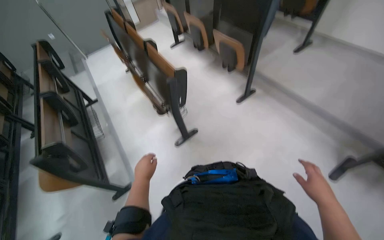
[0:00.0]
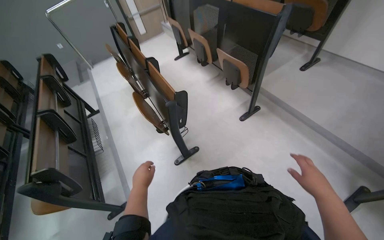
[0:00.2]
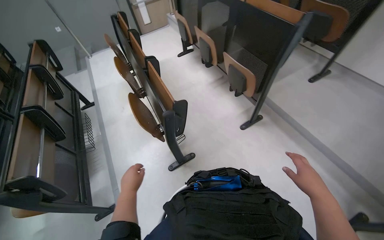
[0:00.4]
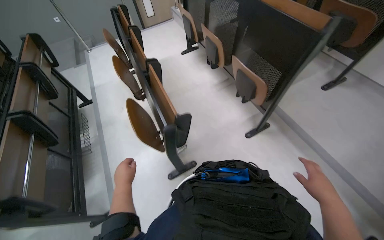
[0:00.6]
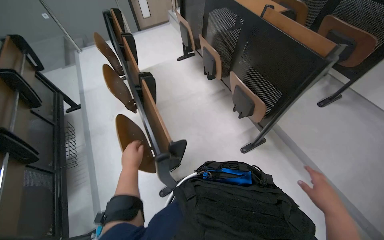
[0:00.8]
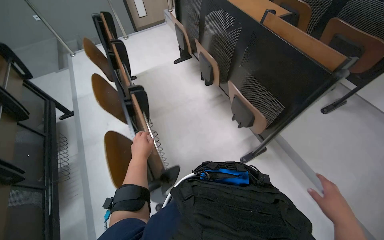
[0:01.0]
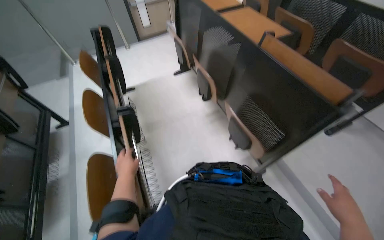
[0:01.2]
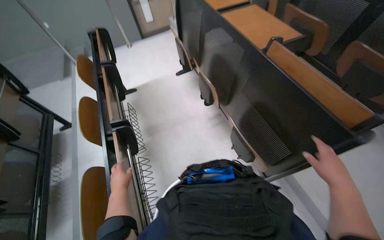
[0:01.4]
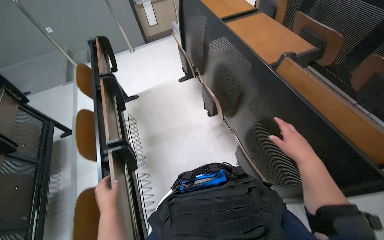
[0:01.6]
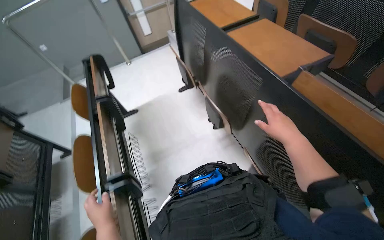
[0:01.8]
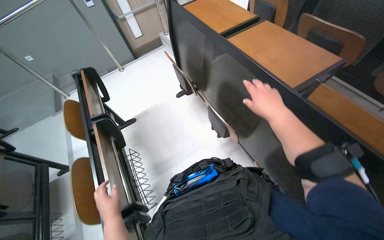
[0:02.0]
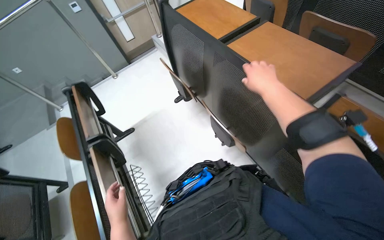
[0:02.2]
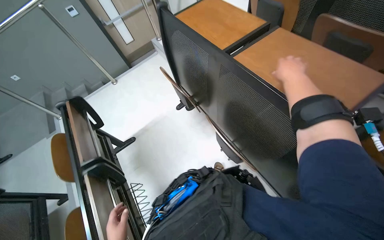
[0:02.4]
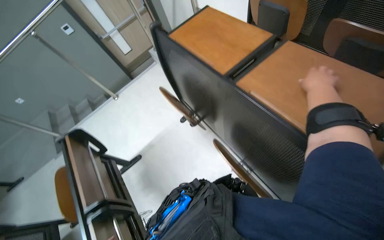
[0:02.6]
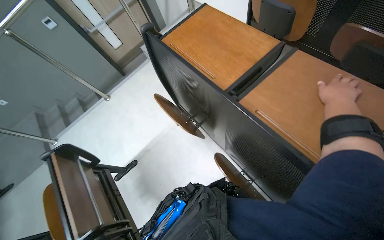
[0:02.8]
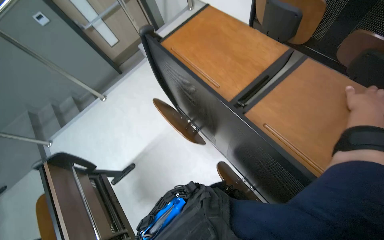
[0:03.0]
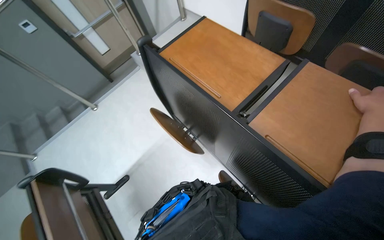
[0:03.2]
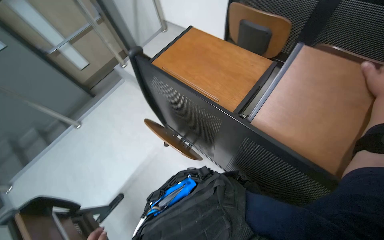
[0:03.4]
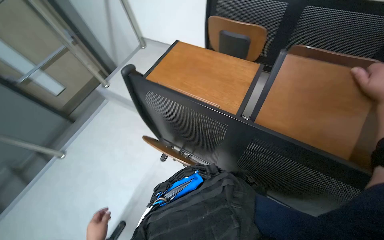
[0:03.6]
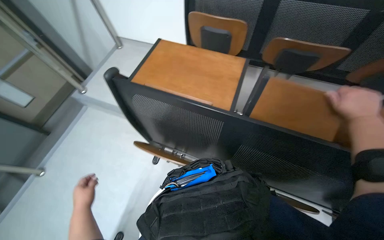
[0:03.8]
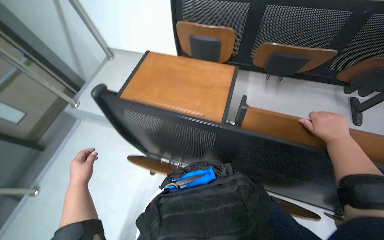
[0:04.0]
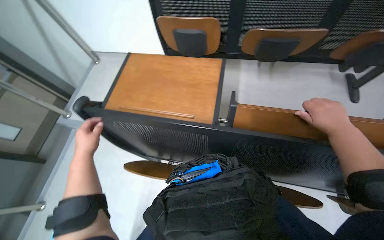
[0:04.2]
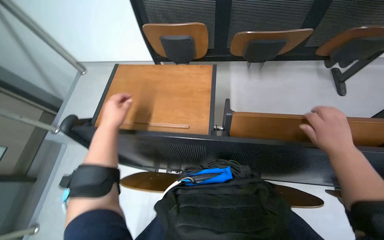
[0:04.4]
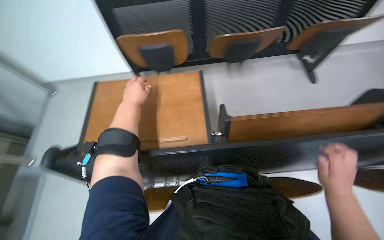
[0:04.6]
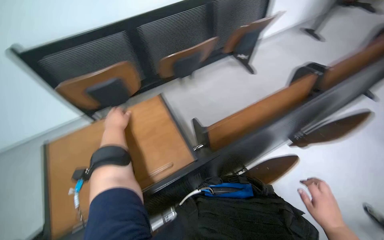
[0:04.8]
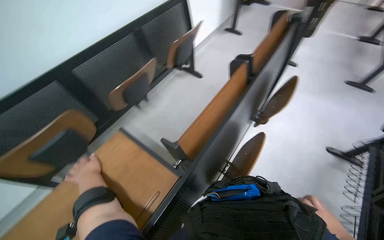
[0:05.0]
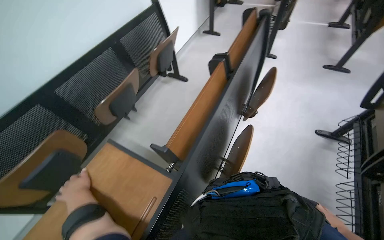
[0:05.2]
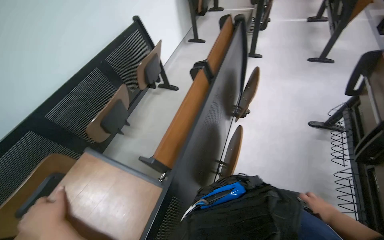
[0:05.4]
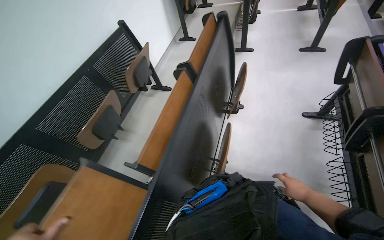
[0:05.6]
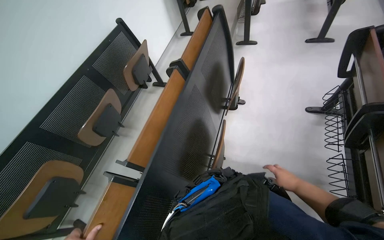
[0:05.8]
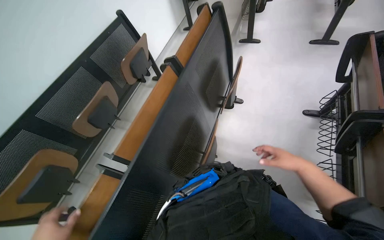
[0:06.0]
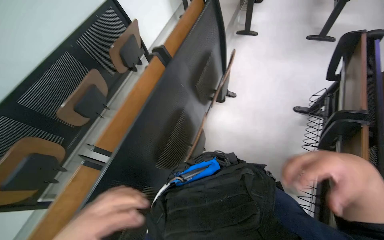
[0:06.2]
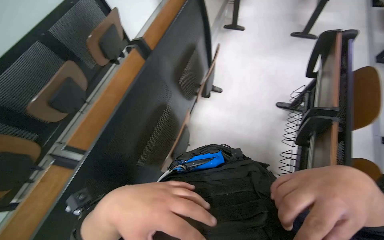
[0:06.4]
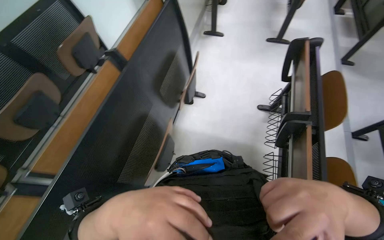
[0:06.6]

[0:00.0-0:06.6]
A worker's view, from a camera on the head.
Job: organizing items.
The whole recording: Folding down classroom desks. The worker walks through the classroom and folds down the desks.
0:00.0 to 0:01.6: The wearer moves approximately 1 m.
0:01.6 to 0:03.2: The camera travels roughly 90 cm.
0:03.2 to 0:05.0: The wearer's head swings roughly 105 degrees to the right. The camera pitches upward, by about 15 degrees.
0:05.0 to 0:06.6: The camera is carried to the right, some 40 cm.

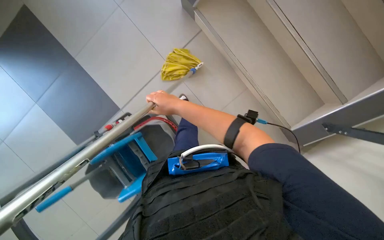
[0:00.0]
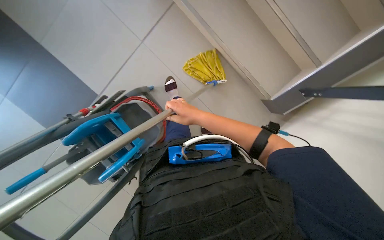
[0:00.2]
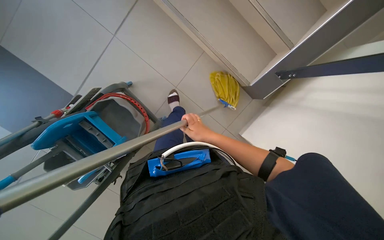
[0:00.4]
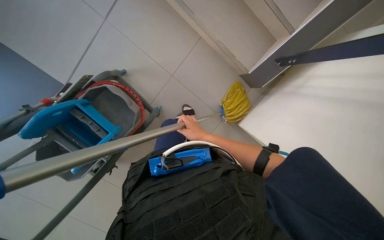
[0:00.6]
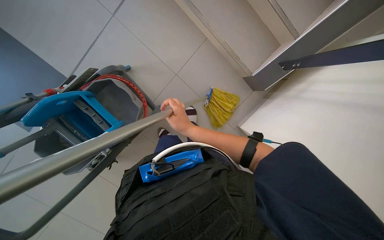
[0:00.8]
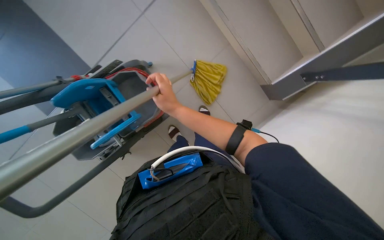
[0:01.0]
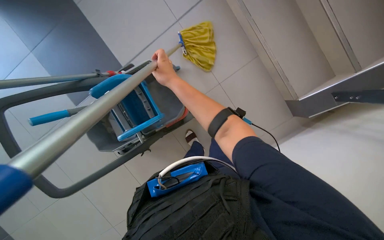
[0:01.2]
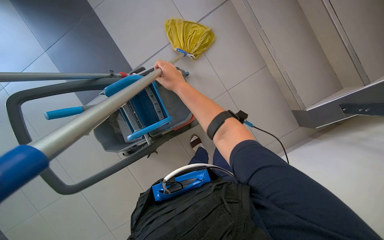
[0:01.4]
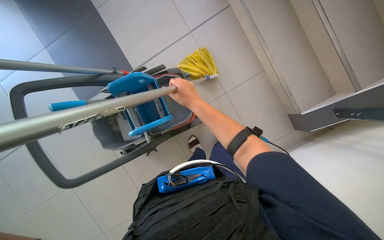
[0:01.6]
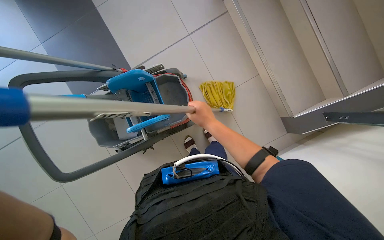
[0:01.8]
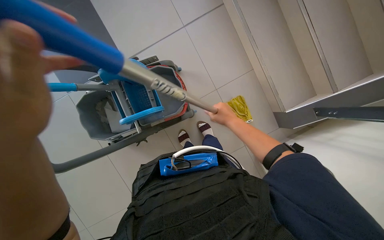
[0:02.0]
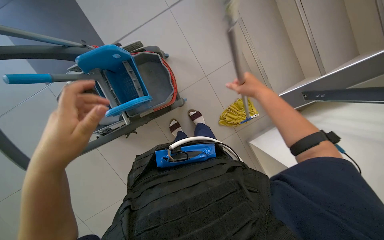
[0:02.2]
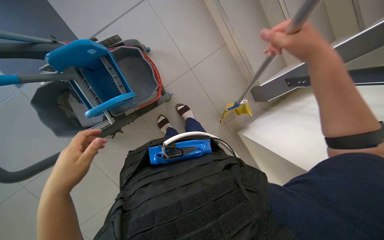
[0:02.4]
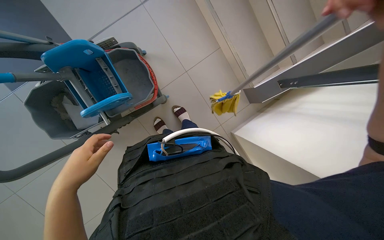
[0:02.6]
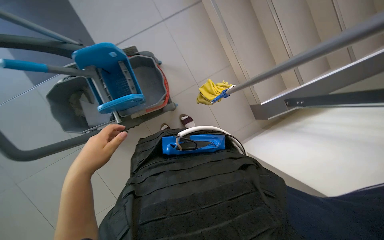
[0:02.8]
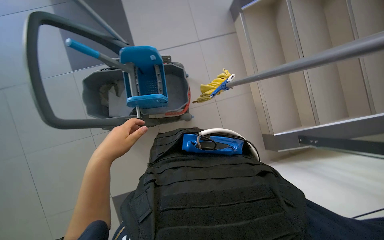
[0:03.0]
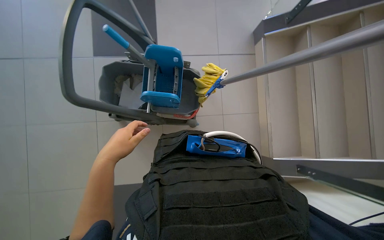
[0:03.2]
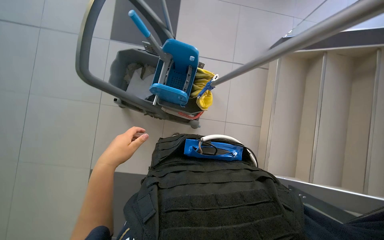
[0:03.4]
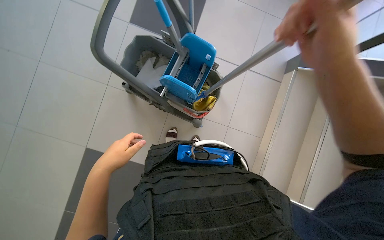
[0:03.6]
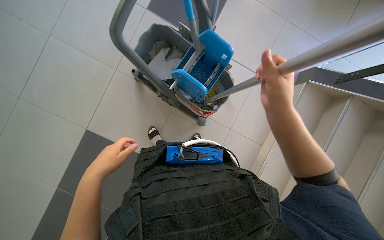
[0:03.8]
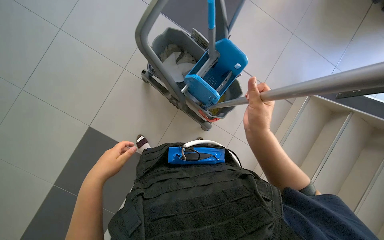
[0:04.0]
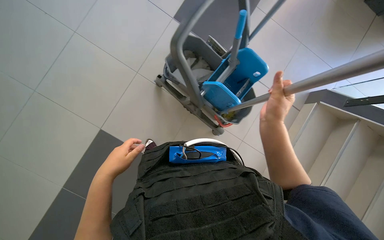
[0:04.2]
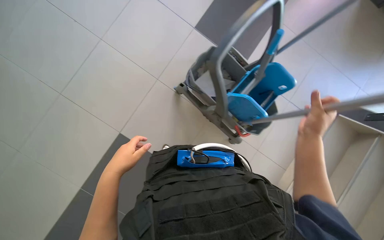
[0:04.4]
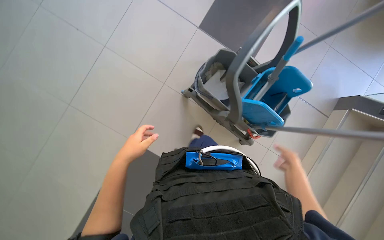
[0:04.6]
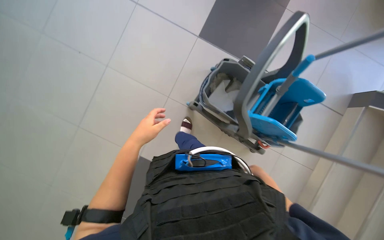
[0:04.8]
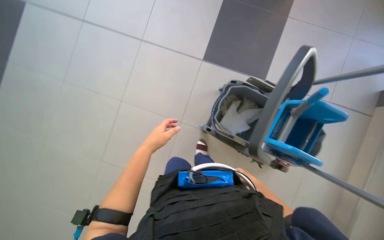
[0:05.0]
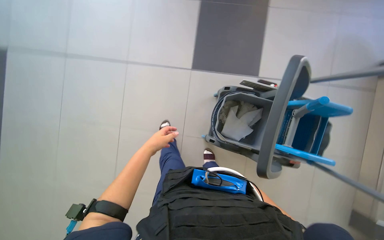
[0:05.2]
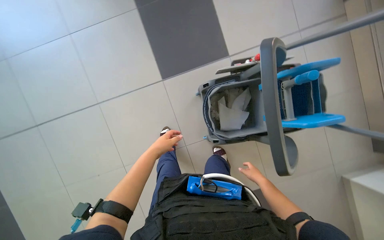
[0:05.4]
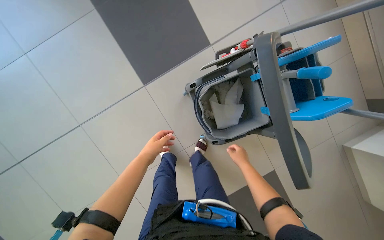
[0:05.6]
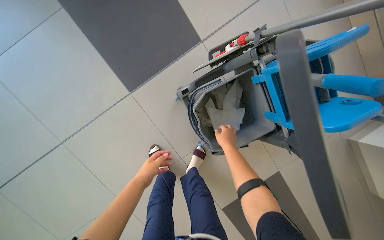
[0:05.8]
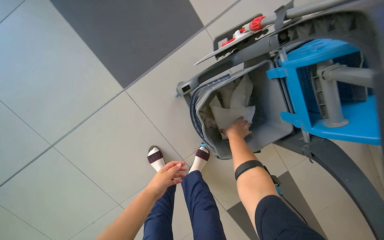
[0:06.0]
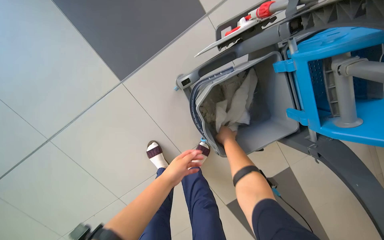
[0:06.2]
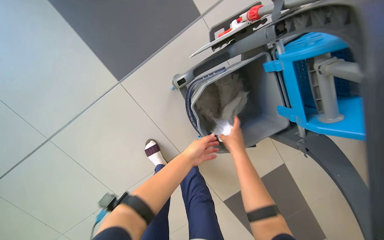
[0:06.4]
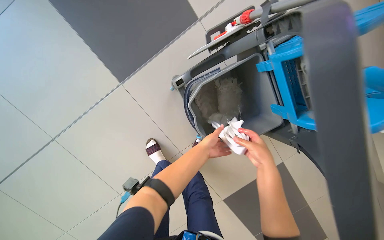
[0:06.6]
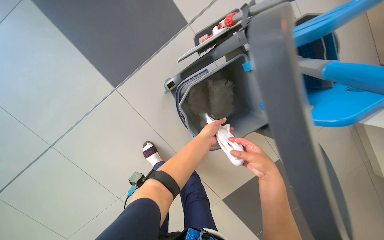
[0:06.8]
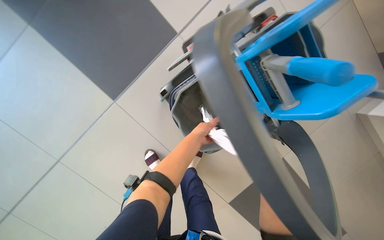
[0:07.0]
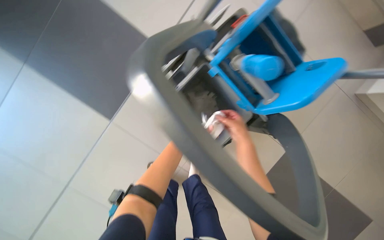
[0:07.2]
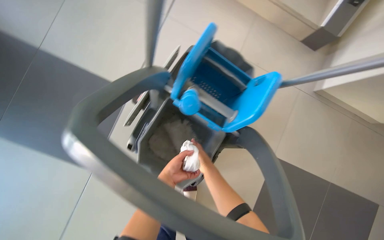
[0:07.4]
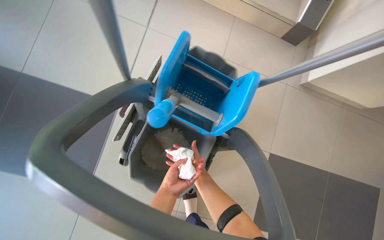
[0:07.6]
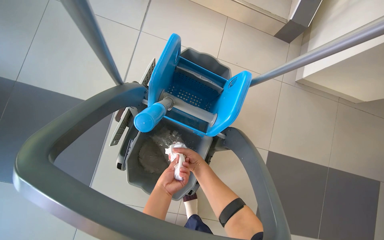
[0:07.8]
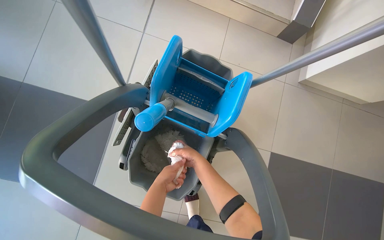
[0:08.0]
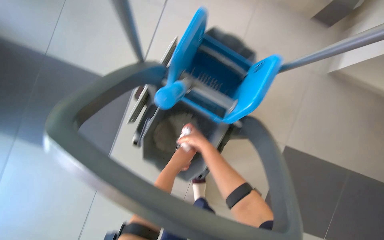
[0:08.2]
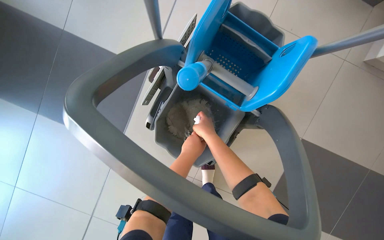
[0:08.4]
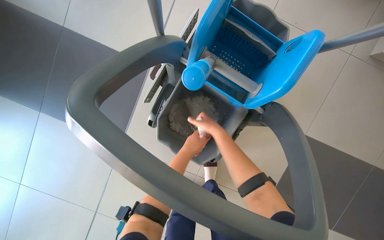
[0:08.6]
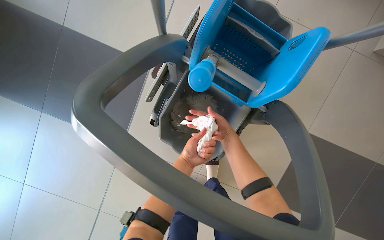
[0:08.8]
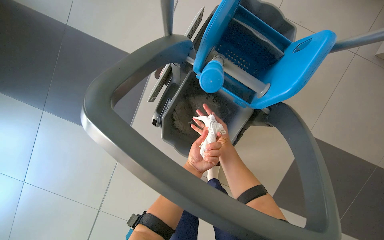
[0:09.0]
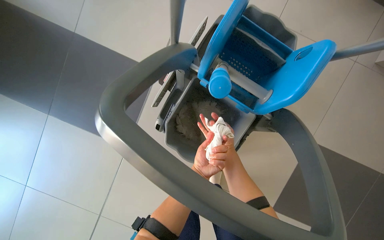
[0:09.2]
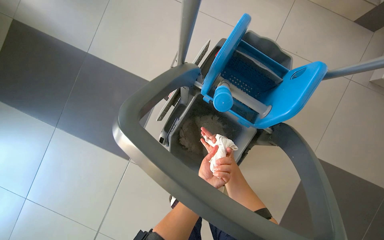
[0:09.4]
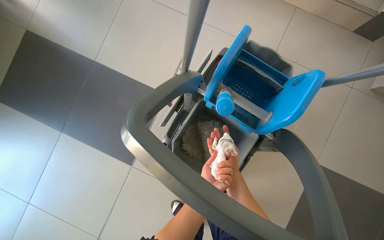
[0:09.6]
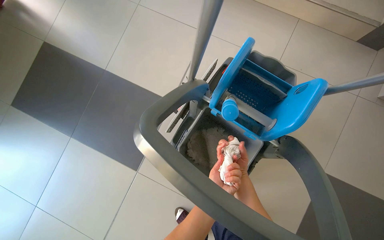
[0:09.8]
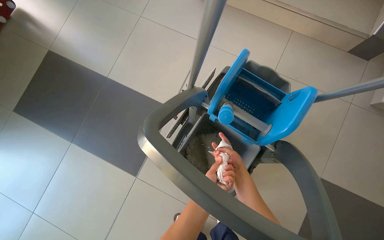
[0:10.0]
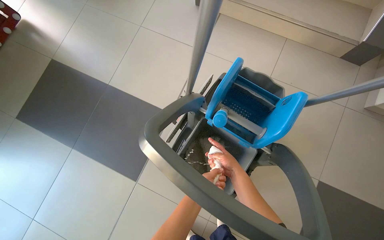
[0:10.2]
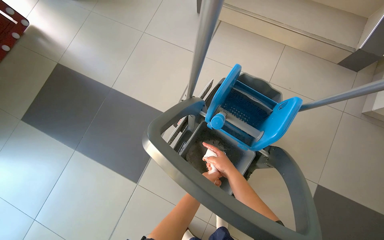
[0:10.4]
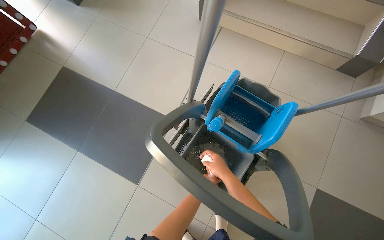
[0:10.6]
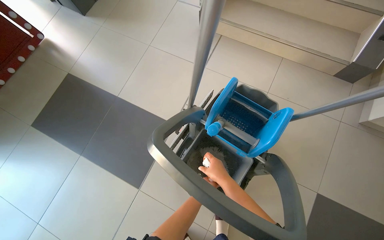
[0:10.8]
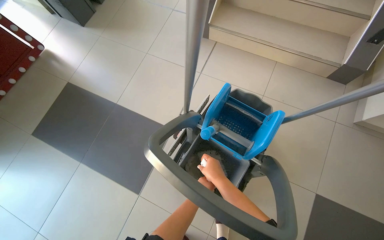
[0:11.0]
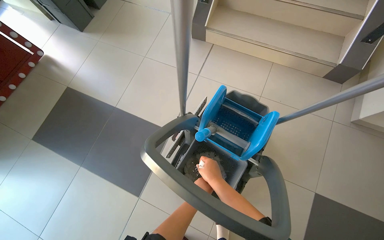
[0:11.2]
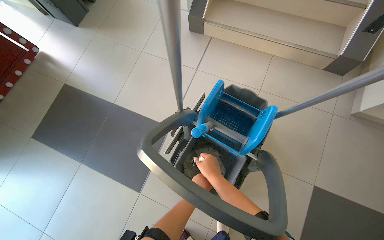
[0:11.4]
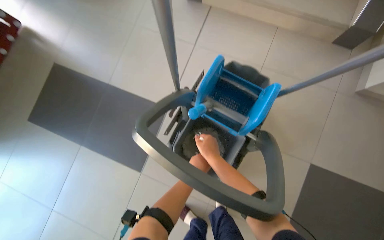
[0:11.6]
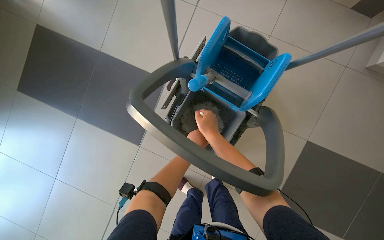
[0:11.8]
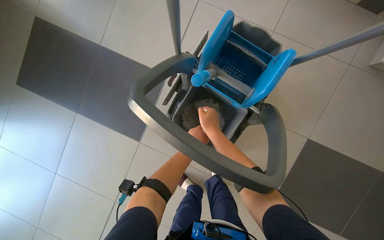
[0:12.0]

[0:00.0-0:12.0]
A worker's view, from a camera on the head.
Job: preparing cleaning supplies.
The whole recording: Cleaning mop and wringing cloth. The worker cleans the mop and wrings out a cleaning cloth using the bucket.
0:00.0 to 0:01.6: The right hand travels down the picture and back again, about 15 cm each way.
0:03.0 to 0:04.4: The camera is carried approximately 40 cm. The scene rotates clockwise by approximately 50 degrees.
0:04.4 to 0:06.0: The wearer moves approximately 80 cm. Everything in view rotates some 65 degrees counterclockwise.
0:06.0 to 0:07.6: The camera pitches upward, by roughly 15 degrees. The scene rotates counterclockwise by about 35 degrees.
0:07.6 to 0:09.0: The view tilts roughly 10 degrees downward.
0:09.0 to 0:10.4: The wearer looks some 20 degrees further upward.
0:10.4 to 0:12.0: The camera pitches downward, by about 15 degrees.
